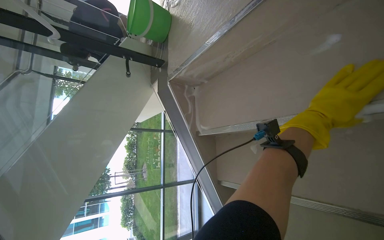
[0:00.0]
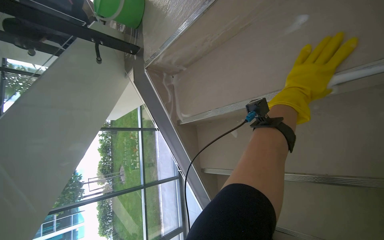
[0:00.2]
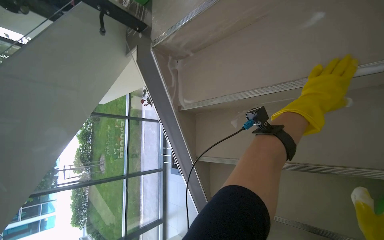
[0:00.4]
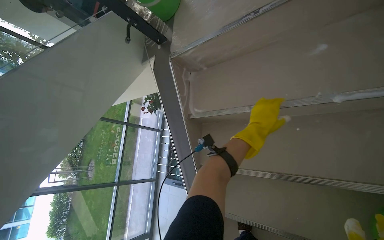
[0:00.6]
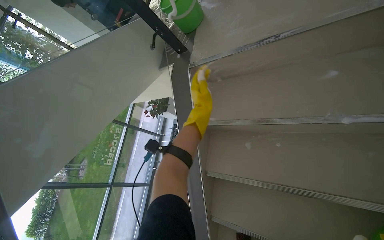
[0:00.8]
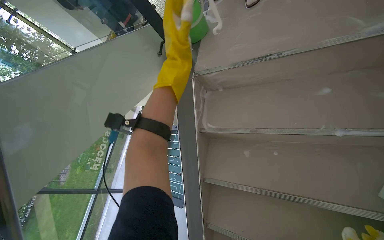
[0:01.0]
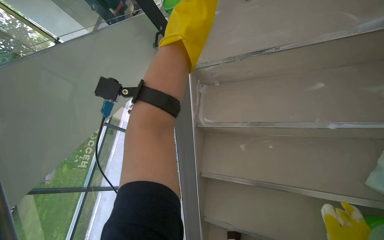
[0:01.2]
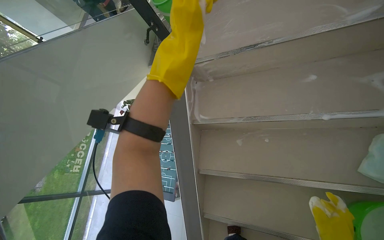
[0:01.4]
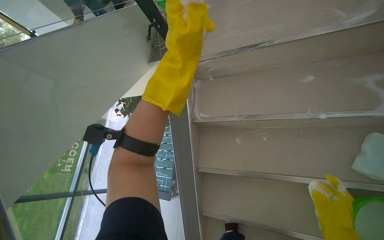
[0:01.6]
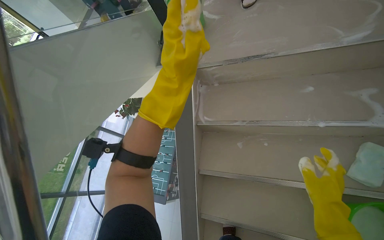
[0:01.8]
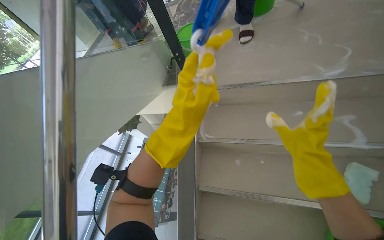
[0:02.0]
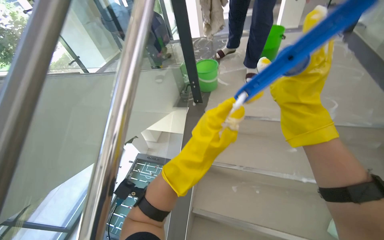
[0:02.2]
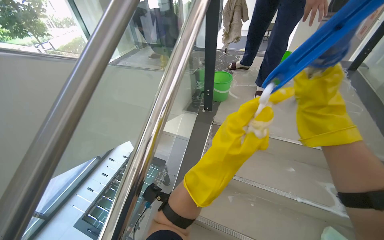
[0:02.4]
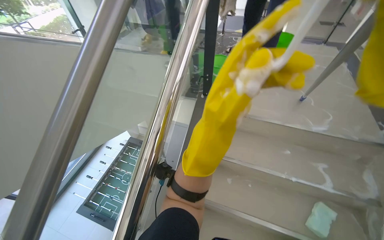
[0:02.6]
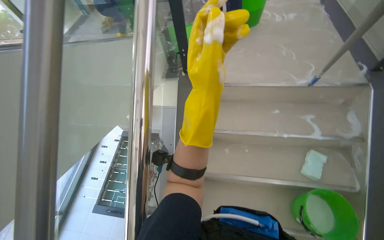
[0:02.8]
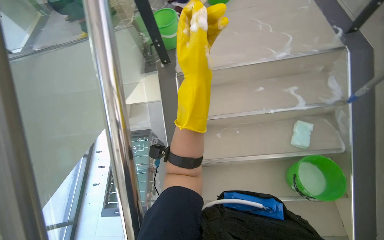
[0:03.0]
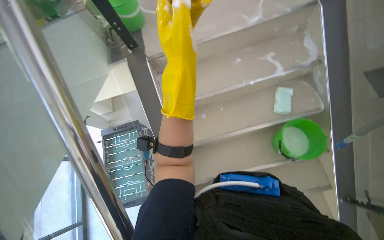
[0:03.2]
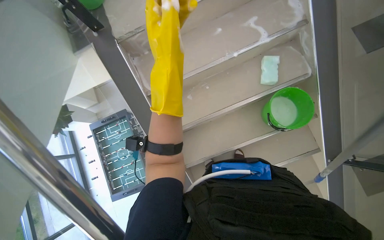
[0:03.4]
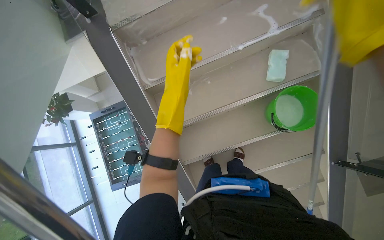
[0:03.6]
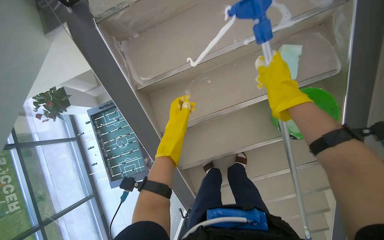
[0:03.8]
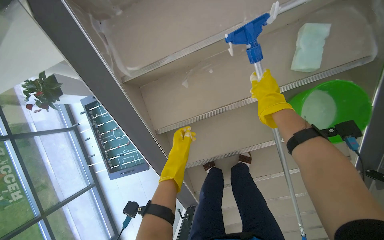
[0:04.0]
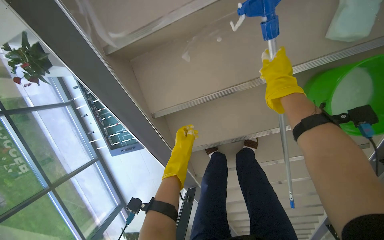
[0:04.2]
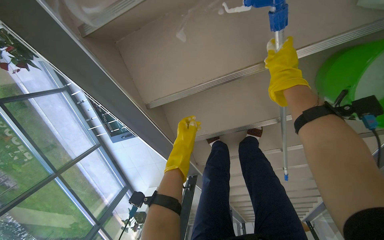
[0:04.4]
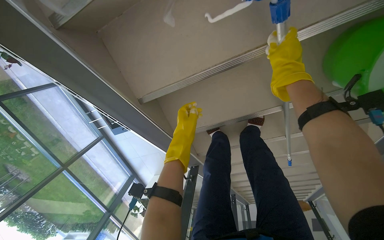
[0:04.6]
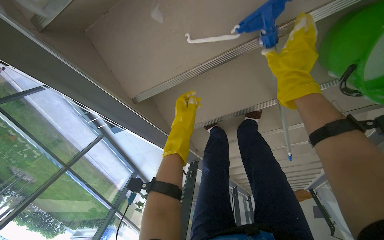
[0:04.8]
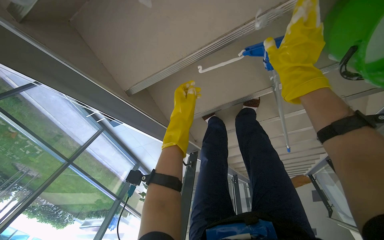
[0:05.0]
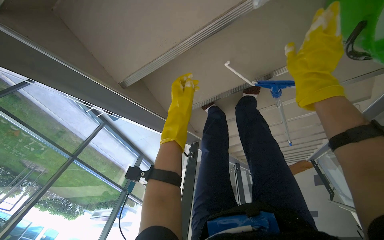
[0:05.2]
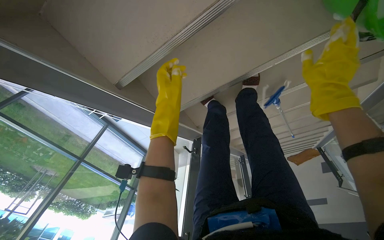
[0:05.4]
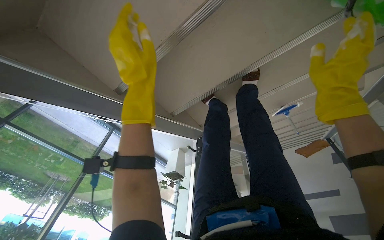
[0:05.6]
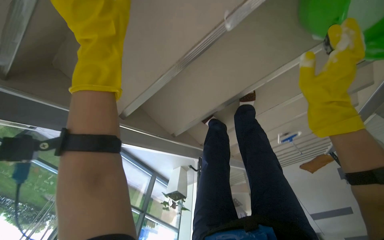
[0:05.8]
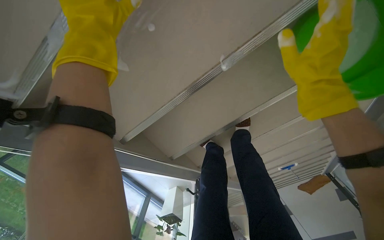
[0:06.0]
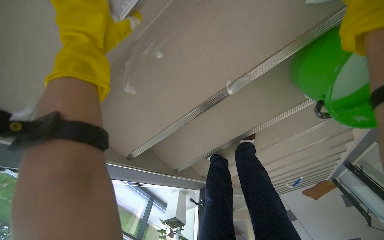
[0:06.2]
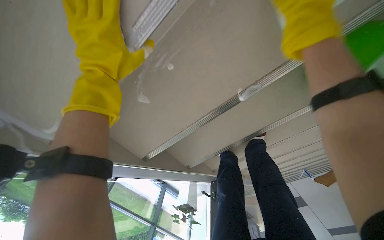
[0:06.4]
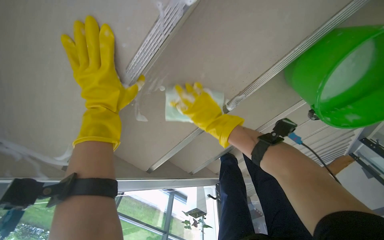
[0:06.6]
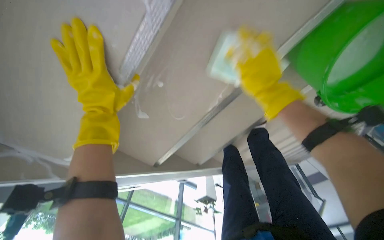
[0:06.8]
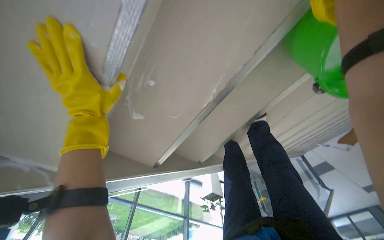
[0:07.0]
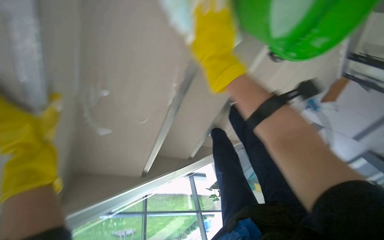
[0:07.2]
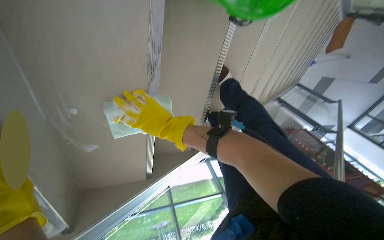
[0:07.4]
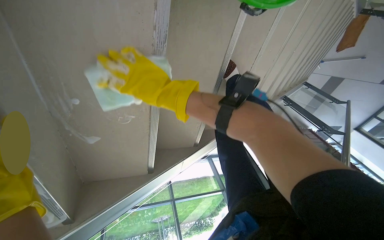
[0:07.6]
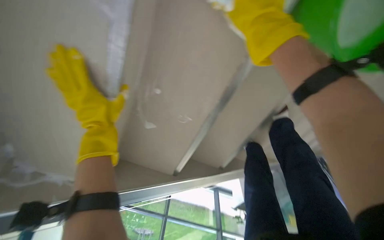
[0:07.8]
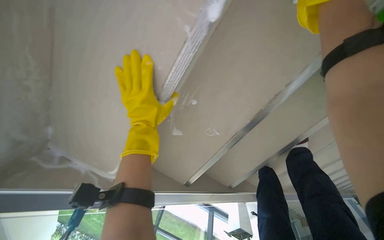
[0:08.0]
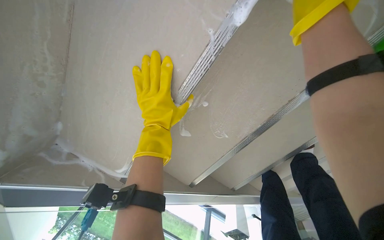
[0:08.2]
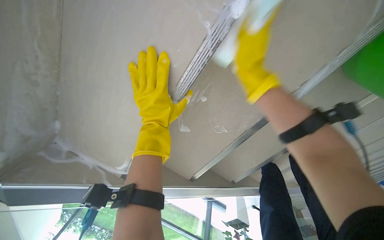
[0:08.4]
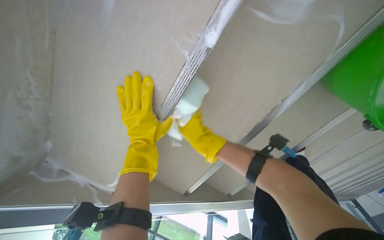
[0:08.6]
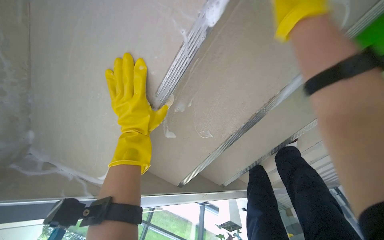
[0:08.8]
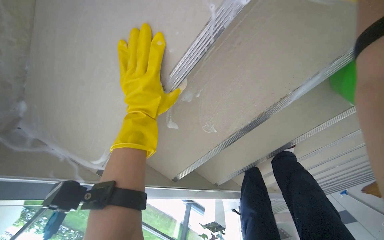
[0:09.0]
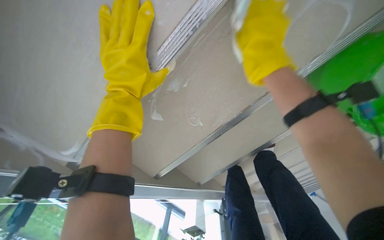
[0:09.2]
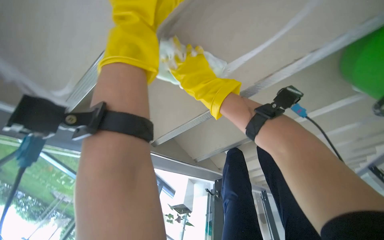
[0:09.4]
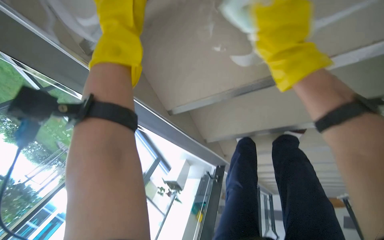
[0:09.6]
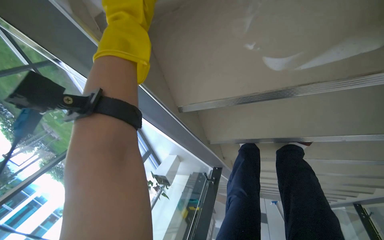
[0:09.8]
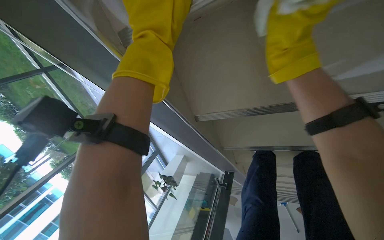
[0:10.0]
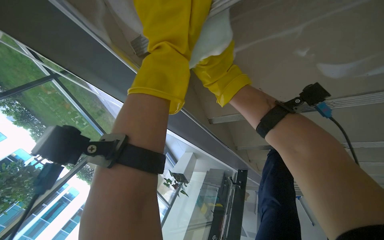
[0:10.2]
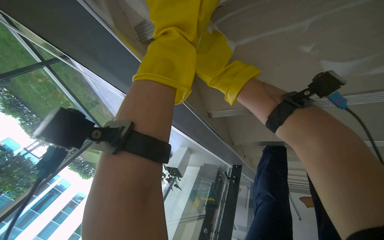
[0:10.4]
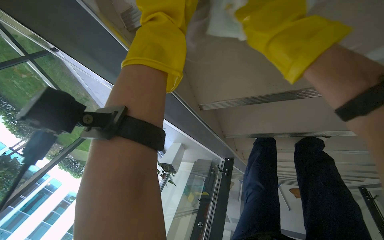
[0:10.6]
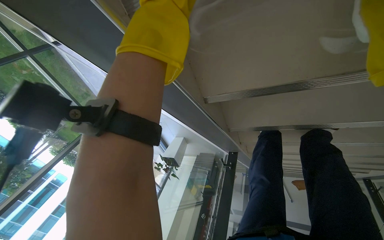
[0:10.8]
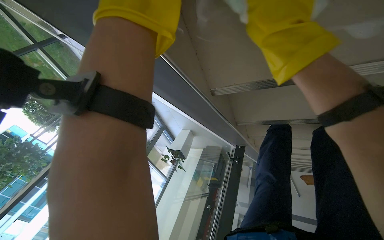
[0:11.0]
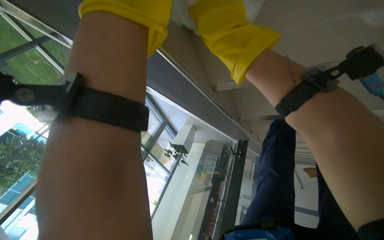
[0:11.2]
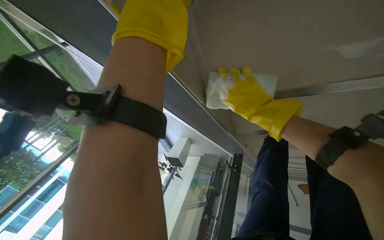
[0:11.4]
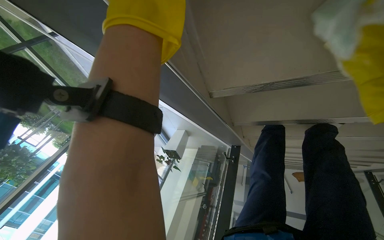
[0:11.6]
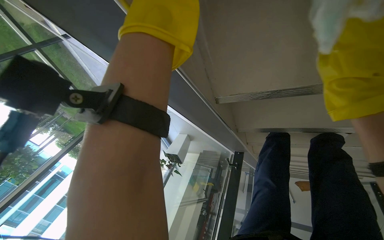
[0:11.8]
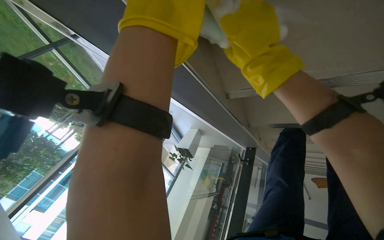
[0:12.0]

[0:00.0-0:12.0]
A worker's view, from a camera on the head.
Job: wiping surfaces.
The whole recording: Scrubbing underside of stairs. The worker scrubs the underside of the stairs with a sponge and cleaning solution.
0:00.0 to 0:01.6: The camera is carried to the left, about 50 cm. The view swings about 30 degrees to the right.
0:01.6 to 0:03.0: The view pans to the right by approximately 15 degrees.
0:03.0 to 0:04.4: The camera is carried roughly 60 cm. The view tilts some 45 degrees downward.
0:04.4 to 0:06.0: The right hand moves roughly 25 cm to the right and comes back; the left hand shifts roughly 40 cm nearer to the camera and up the picture.
0:06.0 to 0:07.6: The view tilts approximately 15 degrees downward. The scene rotates counterclockwise by about 45 degrees.
0:07.6 to 0:09.0: Everything in view rotates some 40 degrees clockwise.
0:09.0 to 0:10.4: The camera travels roughly 40 cm. The view tips downward by about 15 degrees. The scene turns roughly 30 degrees clockwise in the picture.

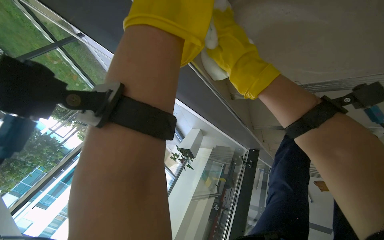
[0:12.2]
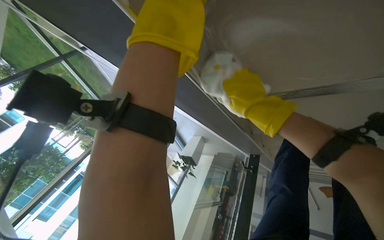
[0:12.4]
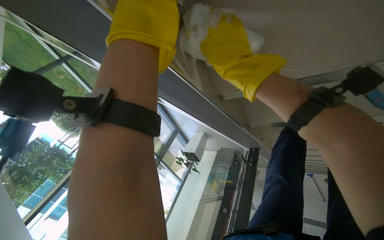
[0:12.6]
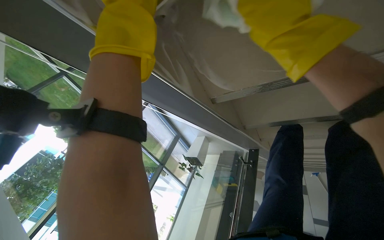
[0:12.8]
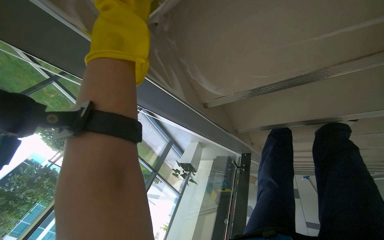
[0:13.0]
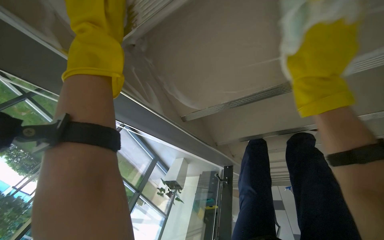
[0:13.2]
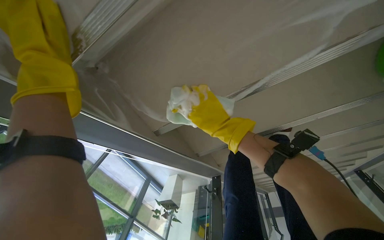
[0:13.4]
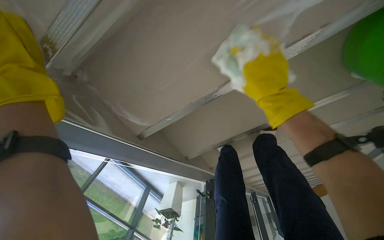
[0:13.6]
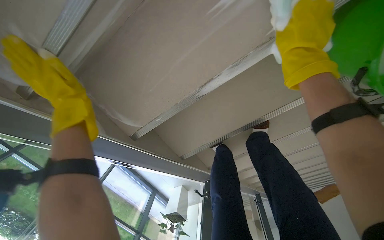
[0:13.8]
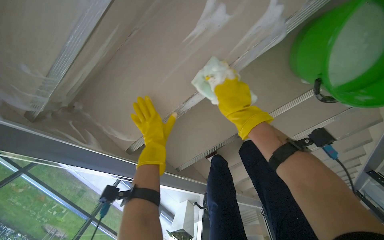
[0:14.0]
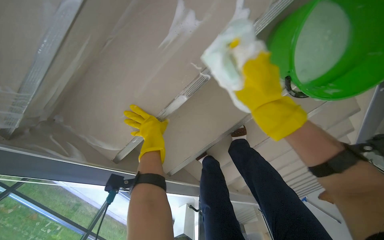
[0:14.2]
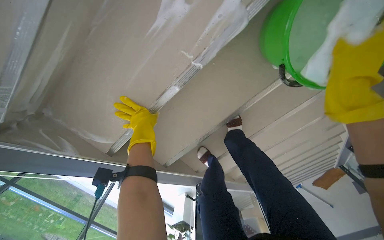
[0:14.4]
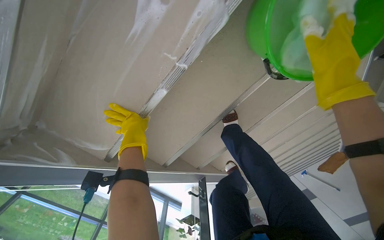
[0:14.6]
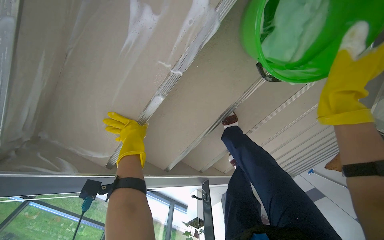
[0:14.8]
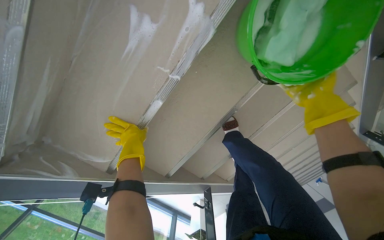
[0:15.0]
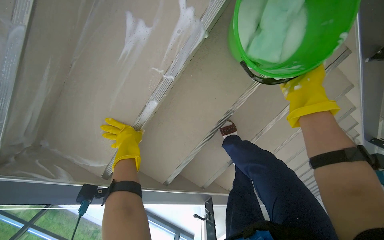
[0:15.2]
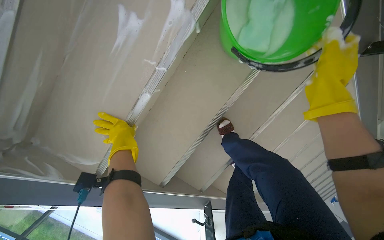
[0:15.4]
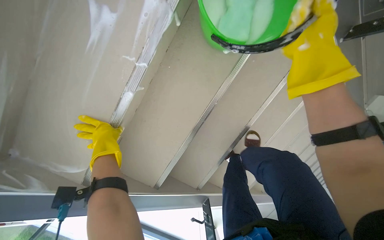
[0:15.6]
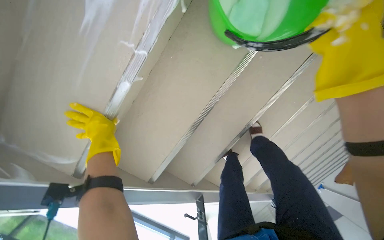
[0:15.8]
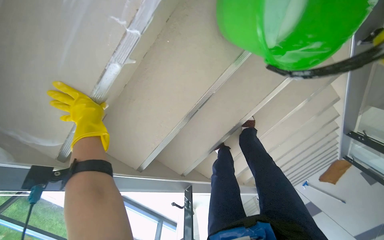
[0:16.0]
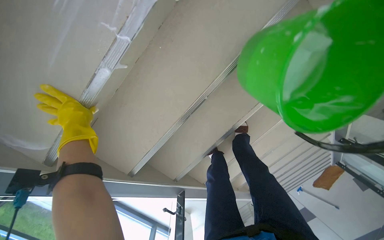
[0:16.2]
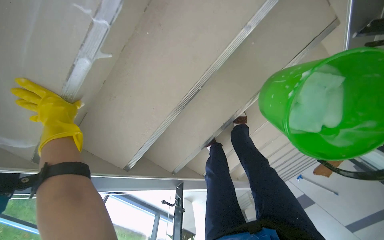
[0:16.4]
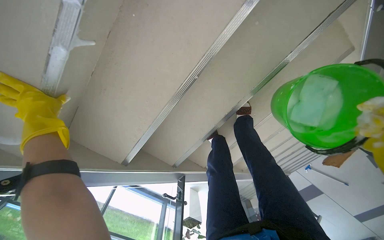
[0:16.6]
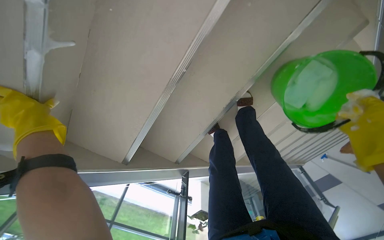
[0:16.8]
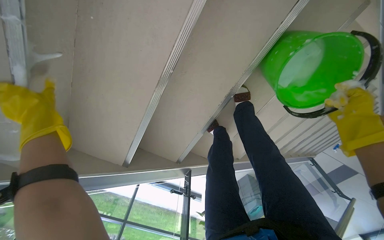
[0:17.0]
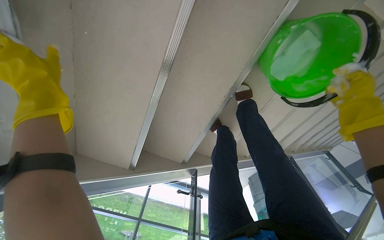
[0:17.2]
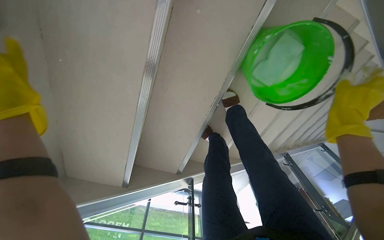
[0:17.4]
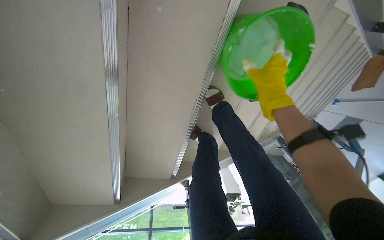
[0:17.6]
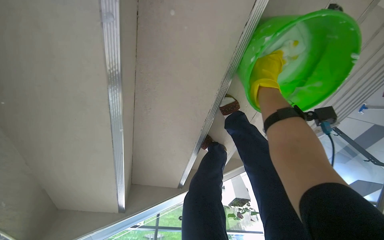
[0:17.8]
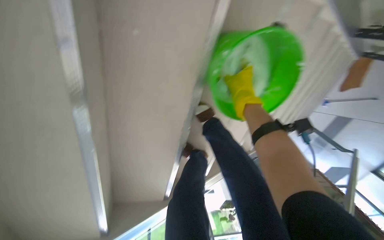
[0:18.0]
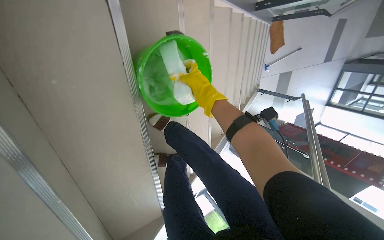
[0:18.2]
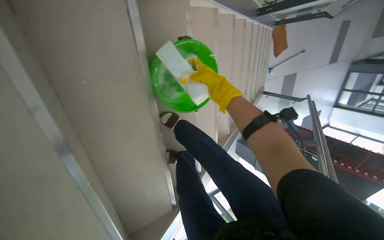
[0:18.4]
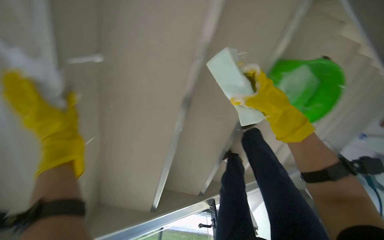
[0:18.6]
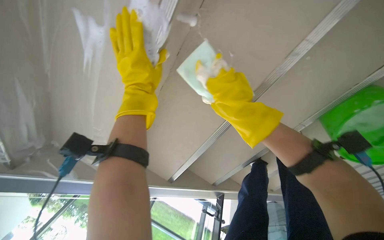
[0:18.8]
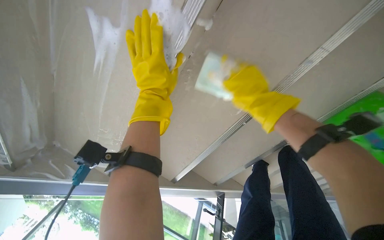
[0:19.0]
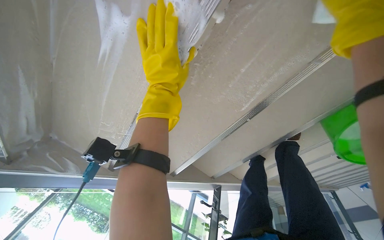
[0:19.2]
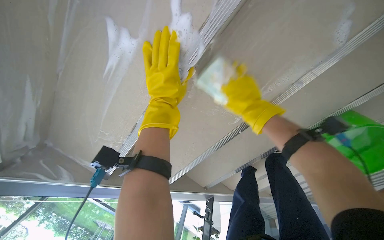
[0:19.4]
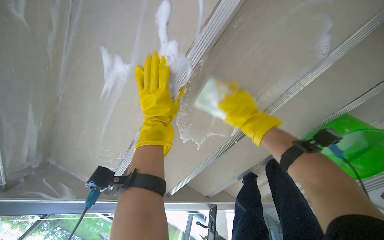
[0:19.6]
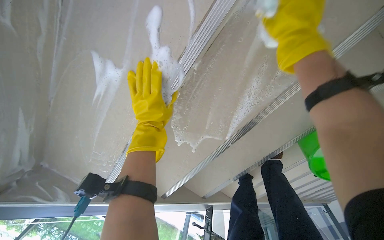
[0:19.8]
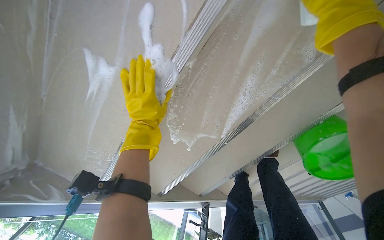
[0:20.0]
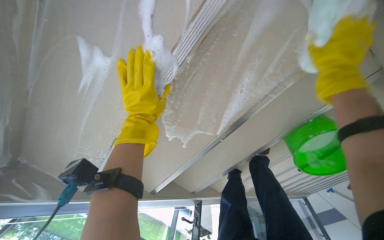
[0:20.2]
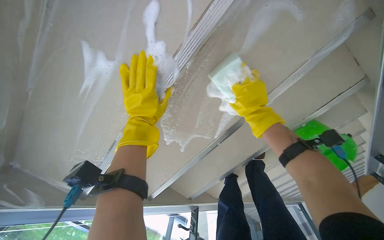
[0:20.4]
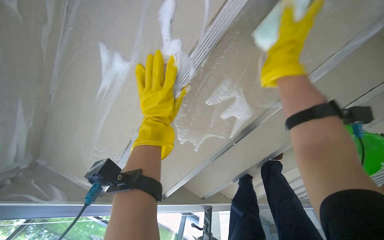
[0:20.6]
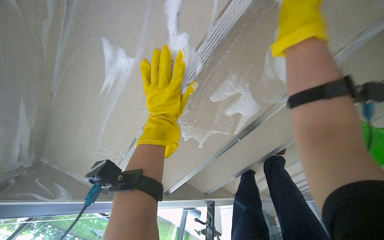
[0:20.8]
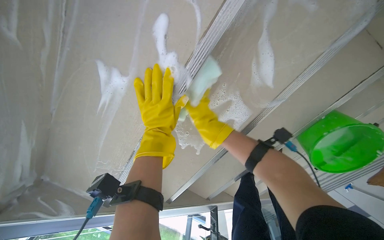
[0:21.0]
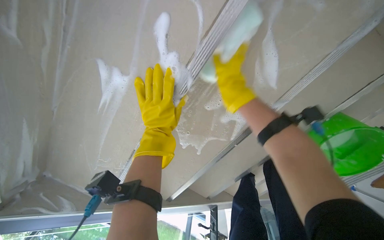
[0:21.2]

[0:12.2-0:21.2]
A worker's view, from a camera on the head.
Job: wiping surfaces.
The whole recording: Scrubbing underside of stairs. The worker scrubs the underside of the stairs with a sponge and cleaning solution.
0:12.2 to 0:13.8: The view tilts about 20 degrees upward.
0:13.8 to 0:15.2: The left hand heads to the right and farther from the camera, covering some 30 cm.
0:16.6 to 0:18.2: The camera is carried roughly 40 cm. The scene turns about 50 degrees counterclockwise in the picture.
0:18.2 to 0:19.8: The camera travels roughly 50 cm. The wearer looks some 55 degrees further to the left.
